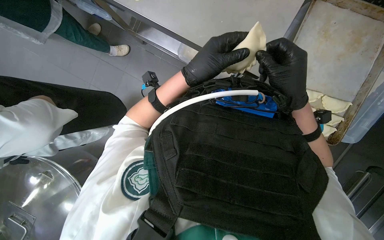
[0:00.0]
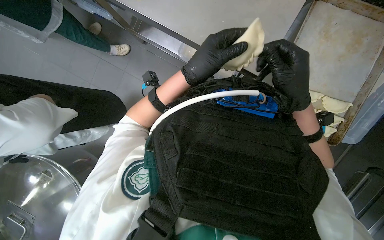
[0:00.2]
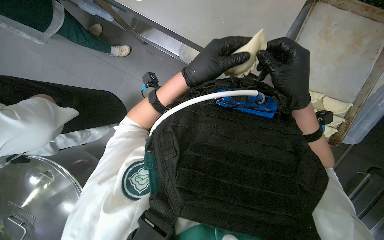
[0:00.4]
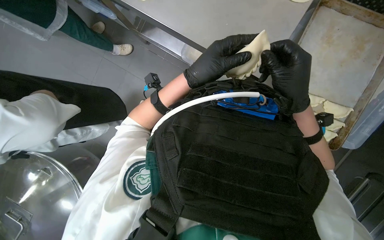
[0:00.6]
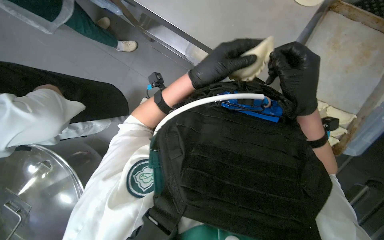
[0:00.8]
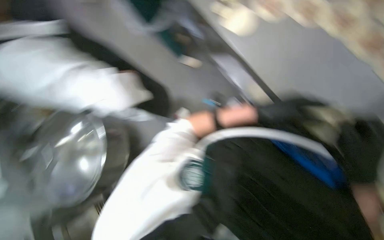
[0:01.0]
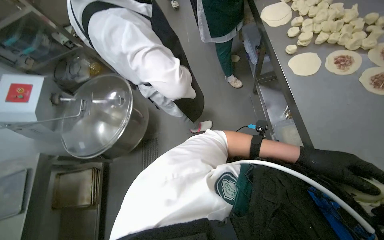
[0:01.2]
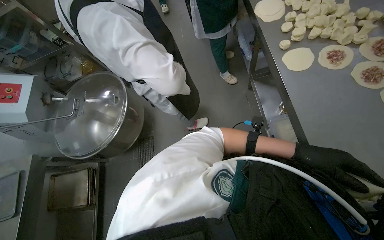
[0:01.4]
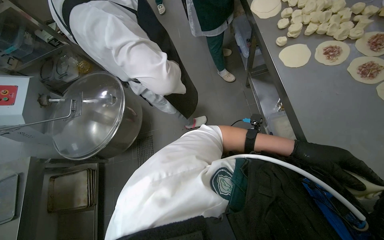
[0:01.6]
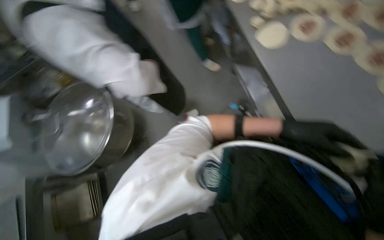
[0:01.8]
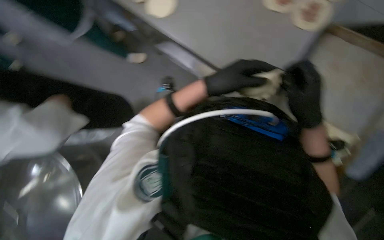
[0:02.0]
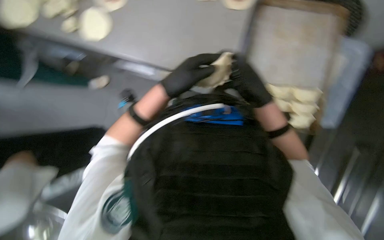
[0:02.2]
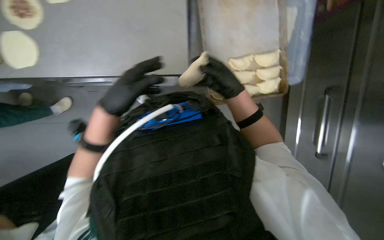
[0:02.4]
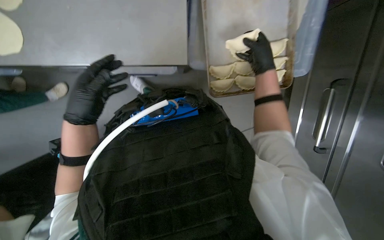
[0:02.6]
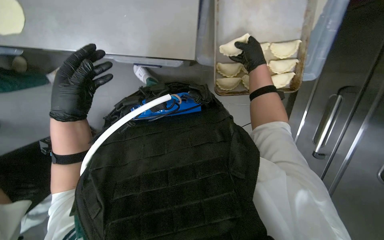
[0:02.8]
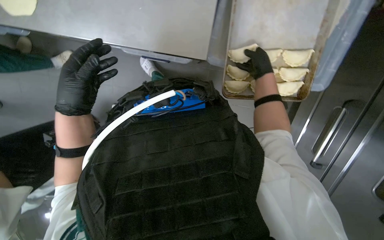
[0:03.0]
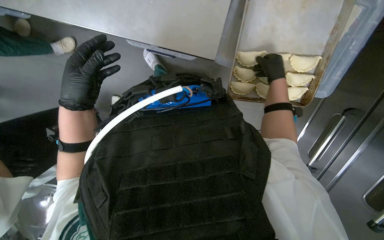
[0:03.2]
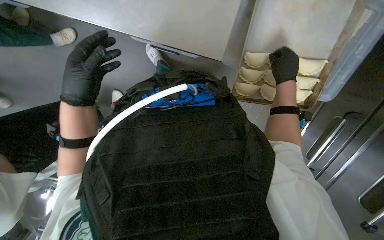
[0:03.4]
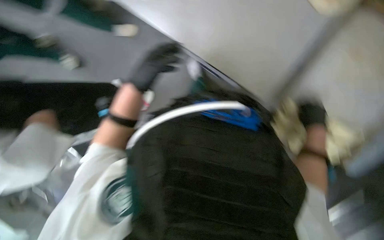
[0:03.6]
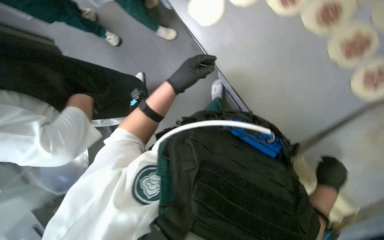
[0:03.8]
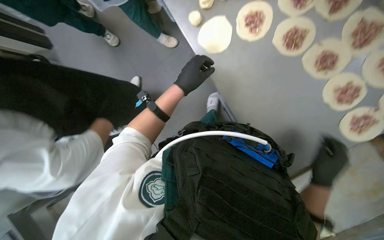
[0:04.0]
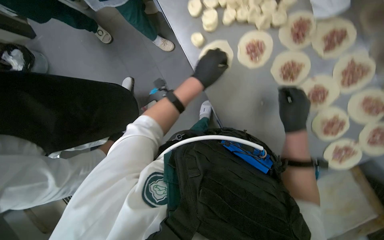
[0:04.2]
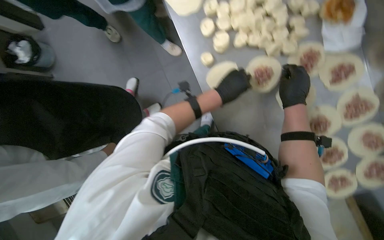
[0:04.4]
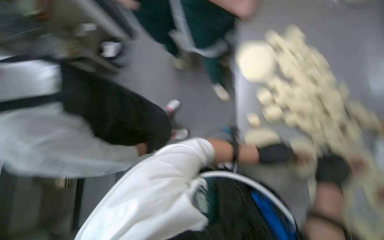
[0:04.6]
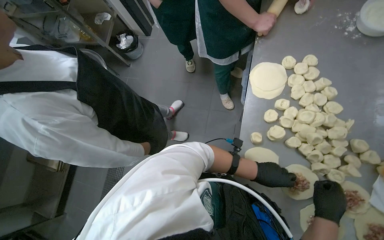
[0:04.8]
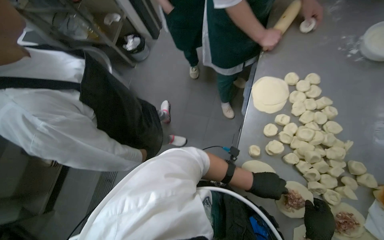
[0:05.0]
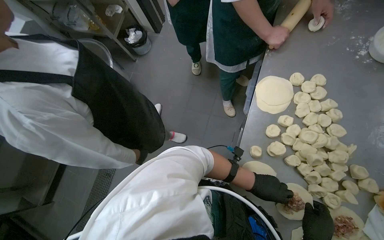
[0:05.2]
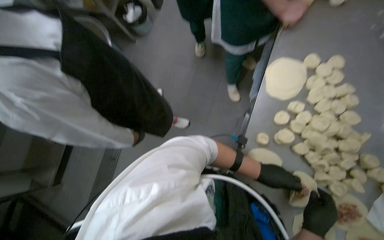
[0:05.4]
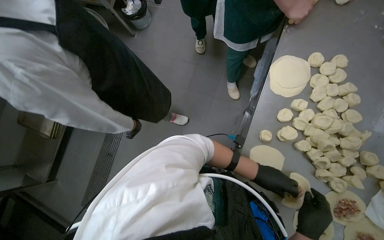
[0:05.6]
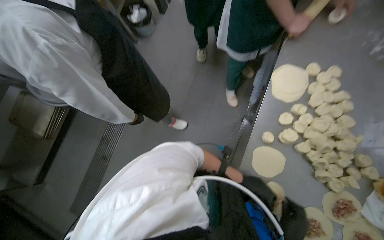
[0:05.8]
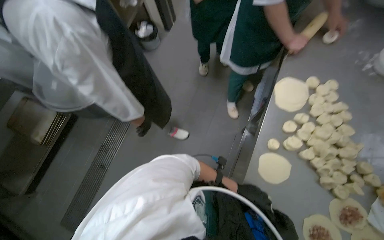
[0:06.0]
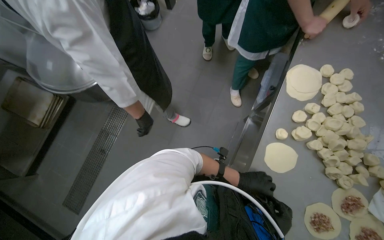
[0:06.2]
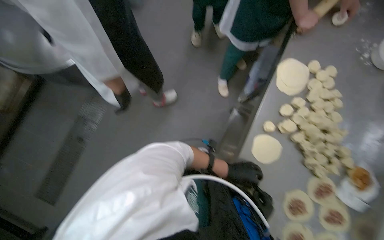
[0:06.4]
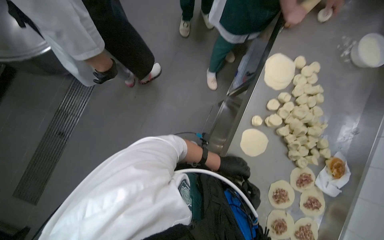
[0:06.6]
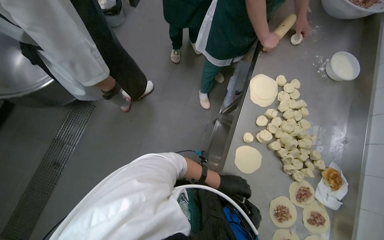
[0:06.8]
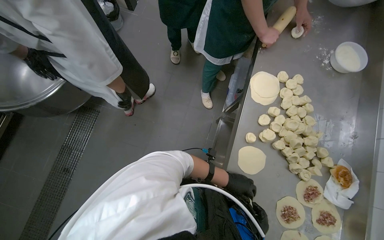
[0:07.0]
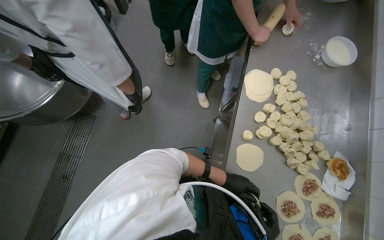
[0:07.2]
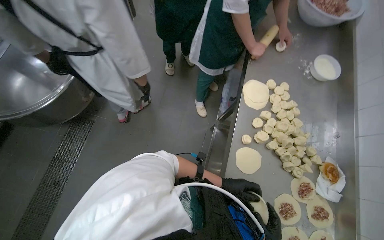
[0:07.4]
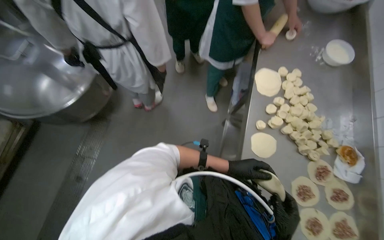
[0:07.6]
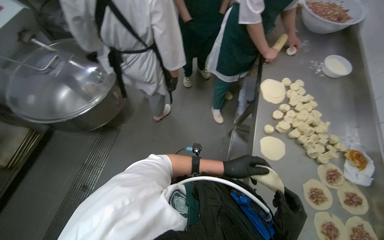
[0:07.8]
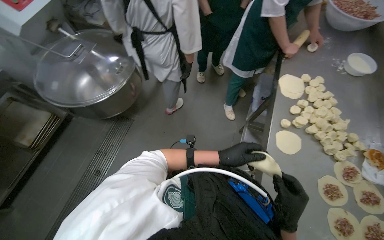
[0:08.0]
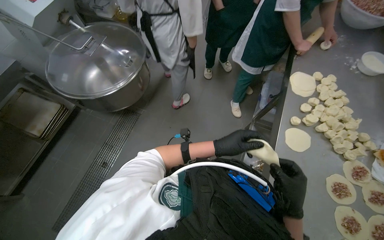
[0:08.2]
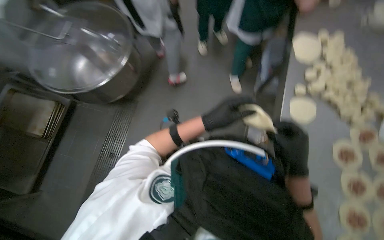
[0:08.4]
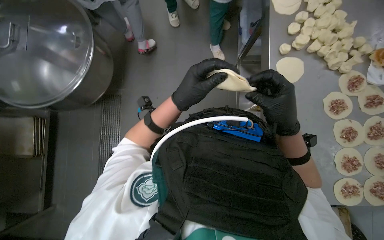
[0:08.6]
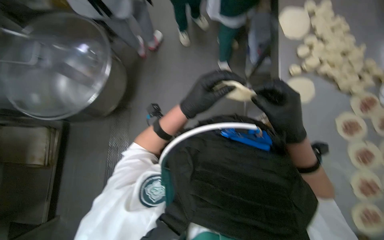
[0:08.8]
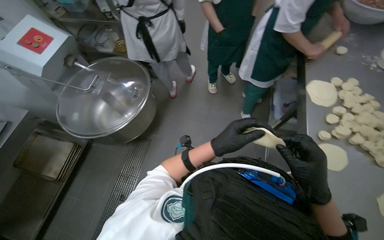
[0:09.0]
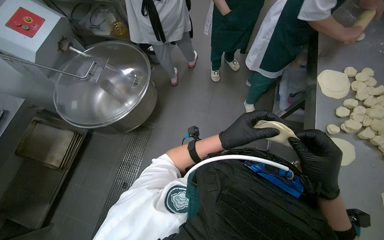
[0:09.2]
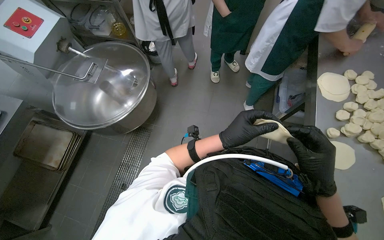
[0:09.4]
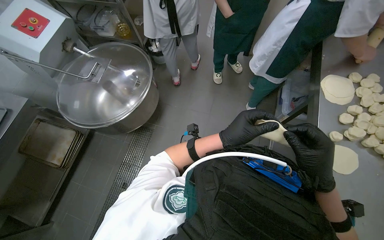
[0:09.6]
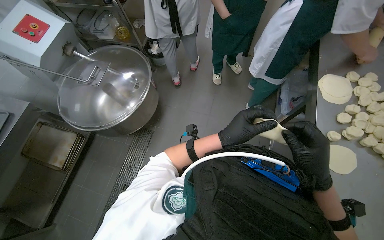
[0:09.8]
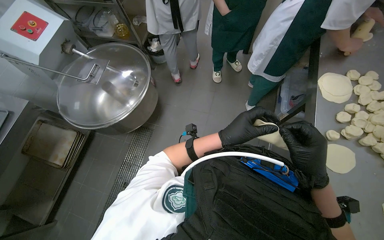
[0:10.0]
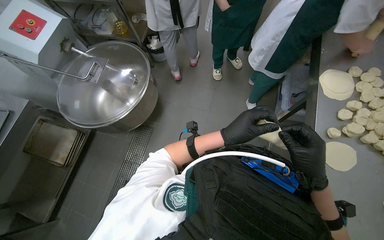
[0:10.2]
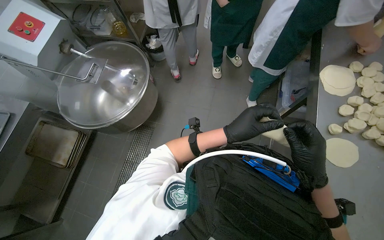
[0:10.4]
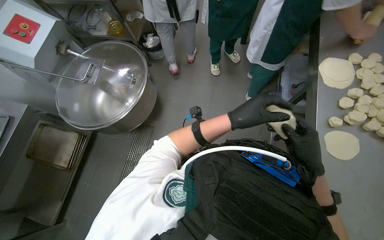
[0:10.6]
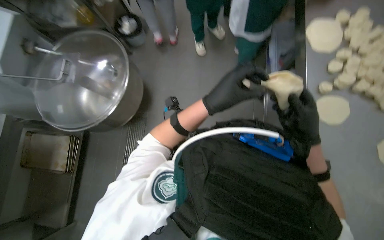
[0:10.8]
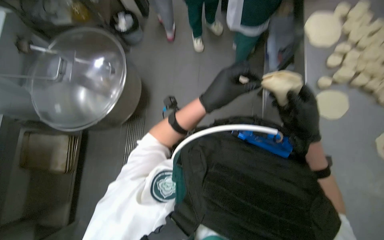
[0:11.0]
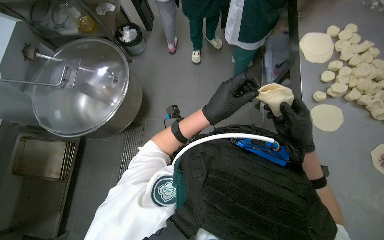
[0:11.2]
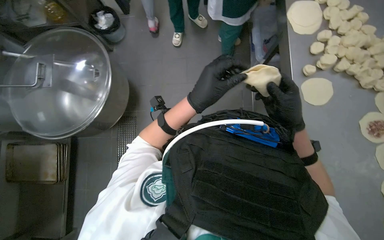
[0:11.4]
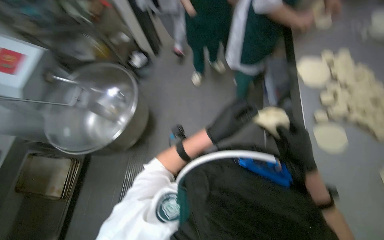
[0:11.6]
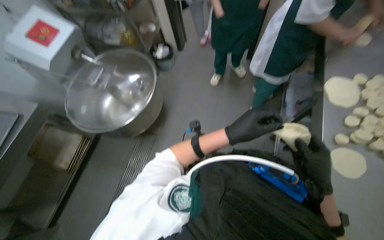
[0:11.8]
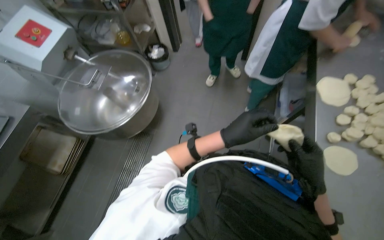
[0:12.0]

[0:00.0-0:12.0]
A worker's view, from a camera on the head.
Job: preparing food.
The whole recording: Preparing meat-filled dough. The worker fills dough circles with meat and crimps the edges to form pastries, then places them on a baking tray.
0:00.0 to 0:01.6: The wearer's head swings approximately 40 degrees to the left.
0:01.6 to 0:03.0: The wearer's head swings approximately 70 degrees to the right. The camera pitches downward, by some 15 degrees.
0:03.0 to 0:04.4: The left hand travels to the right, up the picture and farther from the camera by about 35 cm. The right hand travels nearer to the camera by some 20 cm, and moves about 30 cm down the picture and comes back.
0:06.0 to 0:07.6: The left hand goes roughly 10 cm nearer to the camera.
0:07.6 to 0:09.0: The left hand travels to the left and nearer to the camera by approximately 40 cm.
0:09.0 to 0:10.4: The hands are busy where they are.

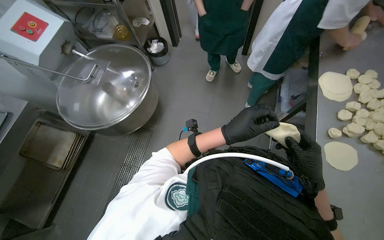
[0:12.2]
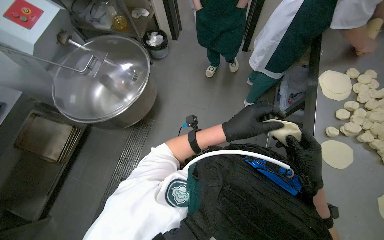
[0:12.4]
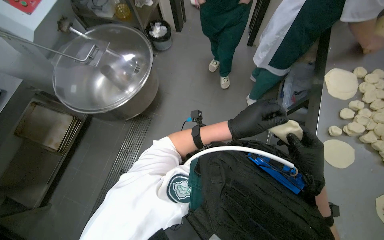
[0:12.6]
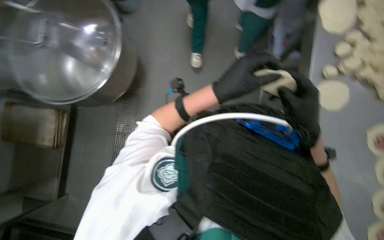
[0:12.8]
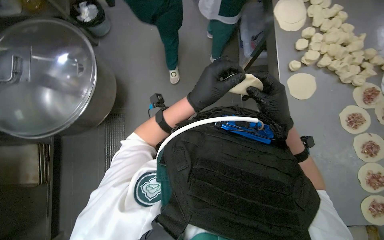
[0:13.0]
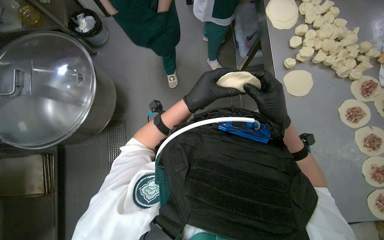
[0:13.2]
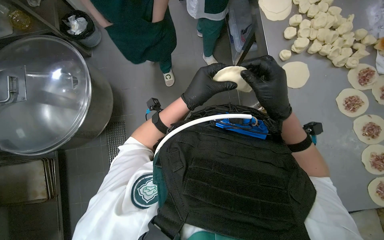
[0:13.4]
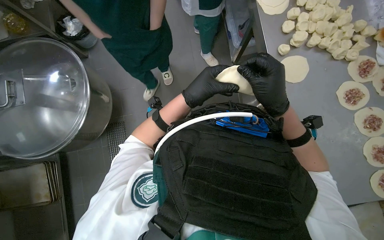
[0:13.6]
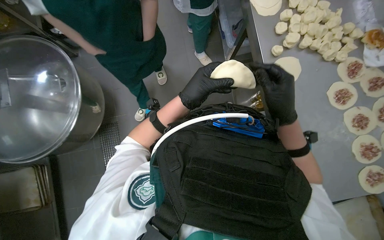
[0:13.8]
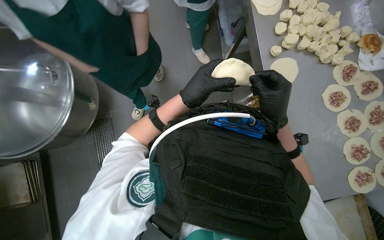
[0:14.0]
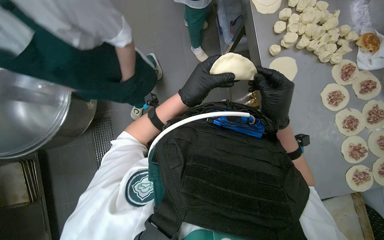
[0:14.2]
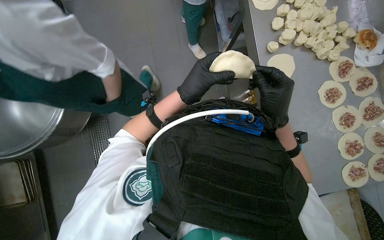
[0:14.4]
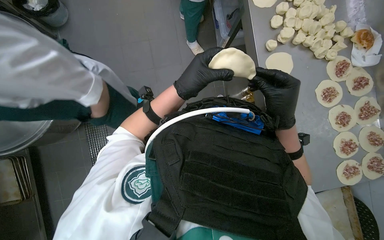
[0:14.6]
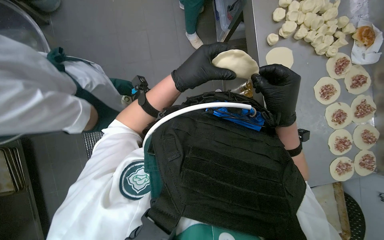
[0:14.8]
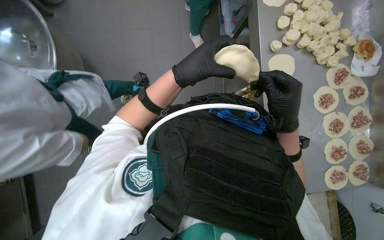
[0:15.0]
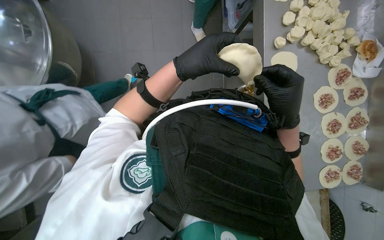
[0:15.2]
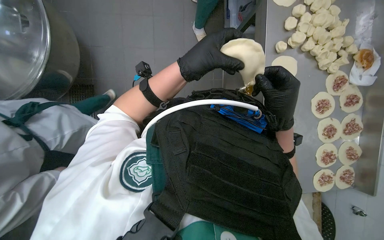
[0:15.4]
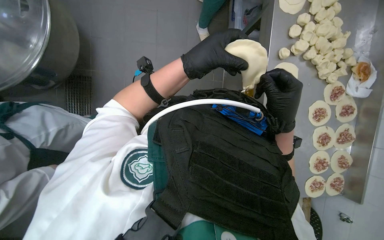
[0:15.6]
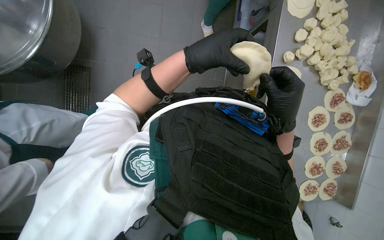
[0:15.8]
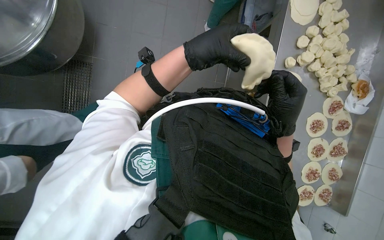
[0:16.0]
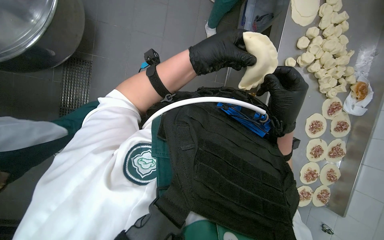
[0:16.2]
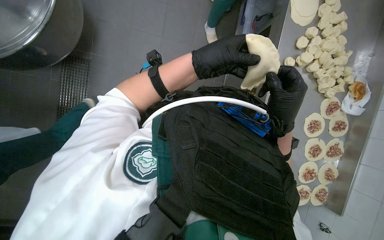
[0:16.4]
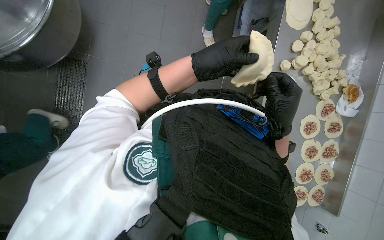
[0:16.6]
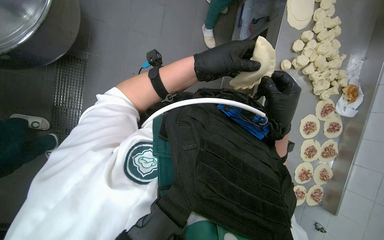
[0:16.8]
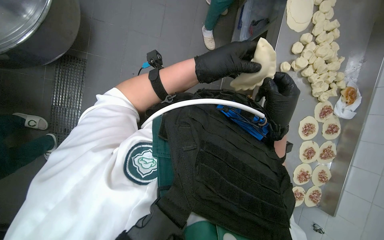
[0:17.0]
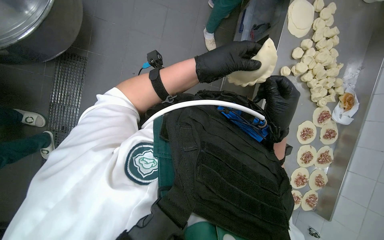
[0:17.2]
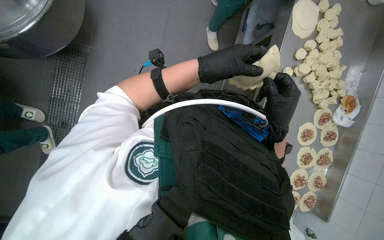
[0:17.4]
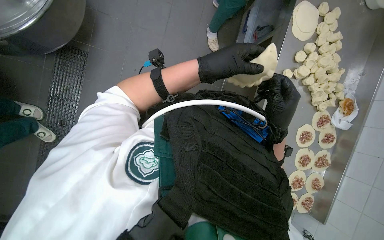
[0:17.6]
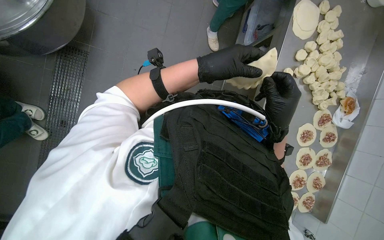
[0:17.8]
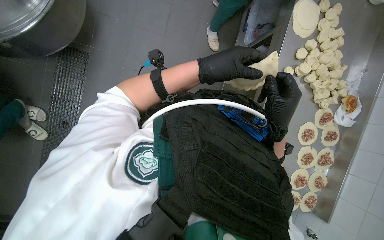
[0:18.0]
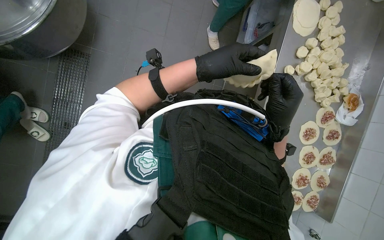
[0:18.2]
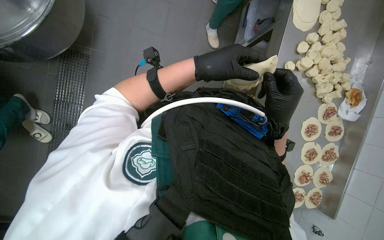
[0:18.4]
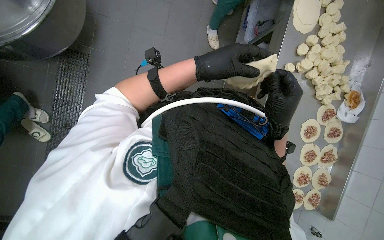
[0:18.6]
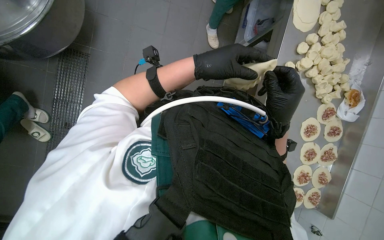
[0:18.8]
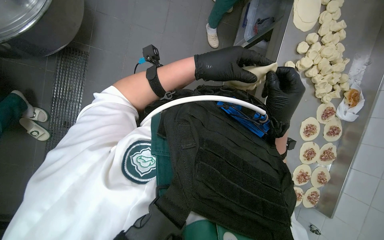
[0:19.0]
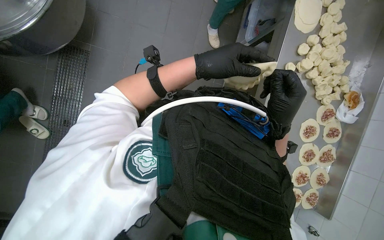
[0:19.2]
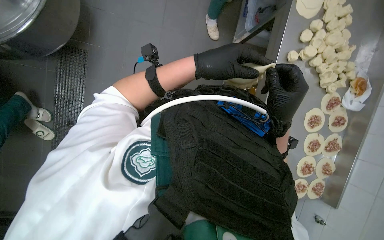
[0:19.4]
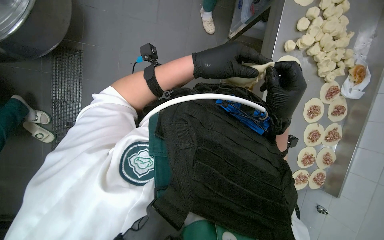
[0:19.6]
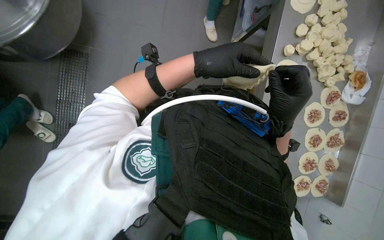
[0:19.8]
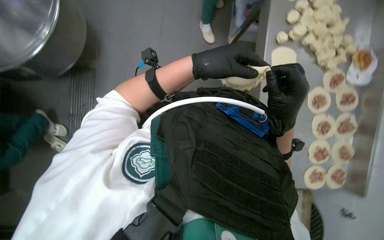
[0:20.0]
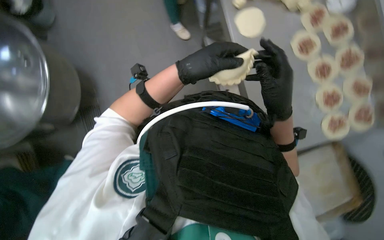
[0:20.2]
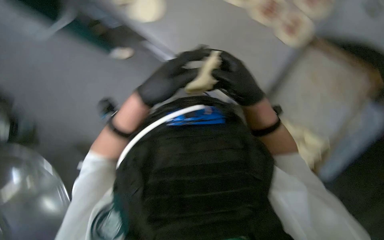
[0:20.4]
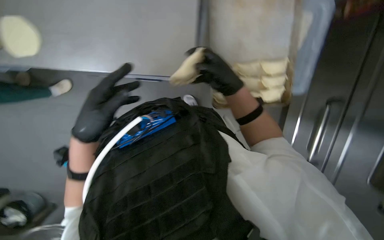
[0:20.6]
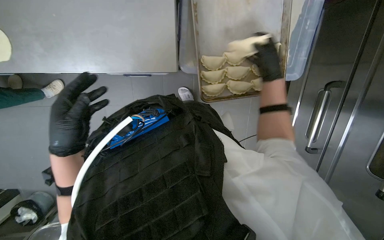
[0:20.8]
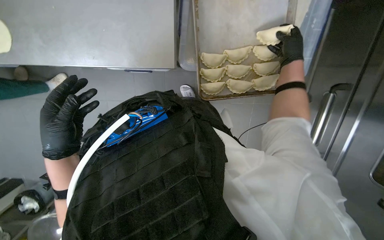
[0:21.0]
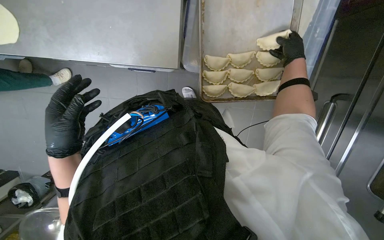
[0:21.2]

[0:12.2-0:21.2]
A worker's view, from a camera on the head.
Job: preparing food.
The whole recording: Preparing meat-filled dough. The worker fills dough circles with meat and crimps the edges to form pastries, then places them on a baking tray.
0:12.2 to 0:13.8: The view tilts approximately 15 degrees downward. Everything in view rotates some 25 degrees counterclockwise.
0:13.8 to 0:15.2: The hands work in one place, with small movements.
0:15.2 to 0:16.6: The hands work in one place, with small movements.
0:16.6 to 0:19.8: The hands are busy where they are.
0:19.8 to 0:21.2: The scene rotates counterclockwise by about 45 degrees.
